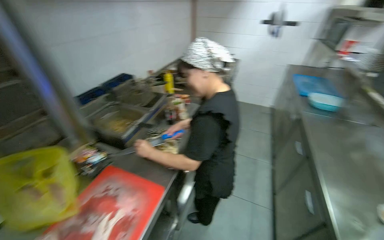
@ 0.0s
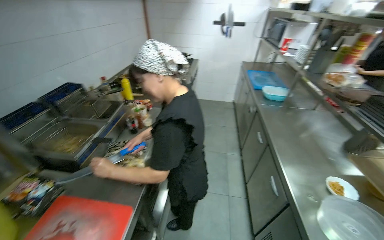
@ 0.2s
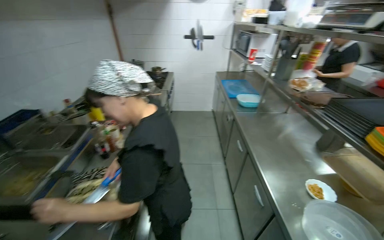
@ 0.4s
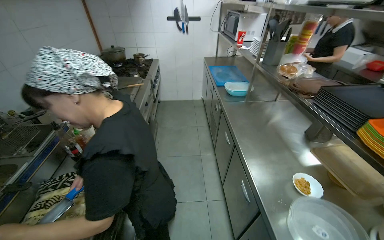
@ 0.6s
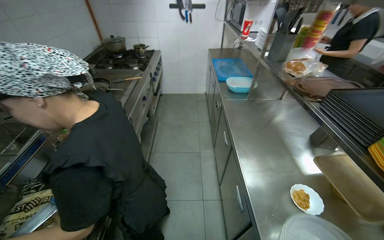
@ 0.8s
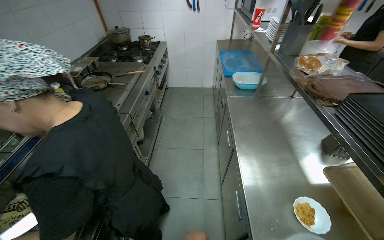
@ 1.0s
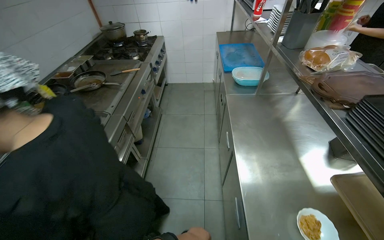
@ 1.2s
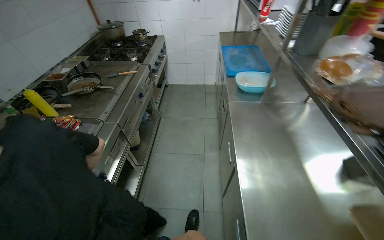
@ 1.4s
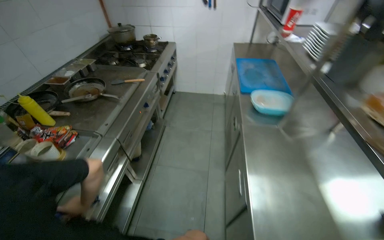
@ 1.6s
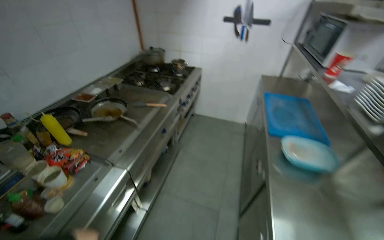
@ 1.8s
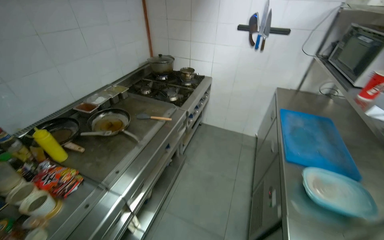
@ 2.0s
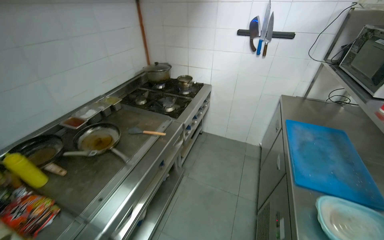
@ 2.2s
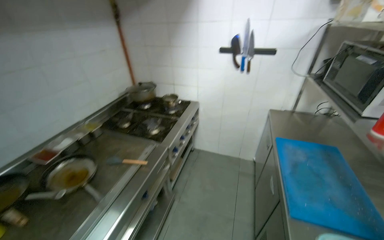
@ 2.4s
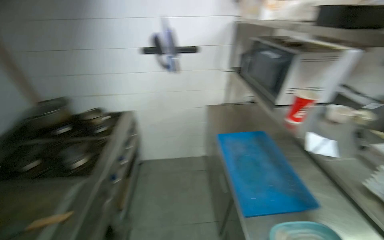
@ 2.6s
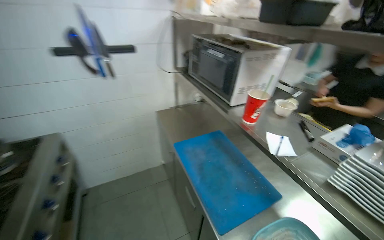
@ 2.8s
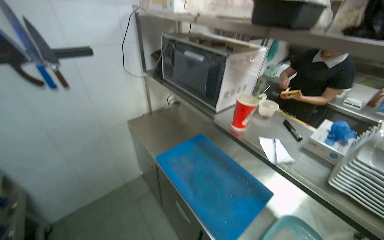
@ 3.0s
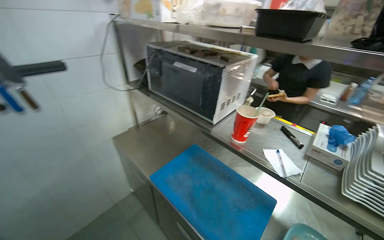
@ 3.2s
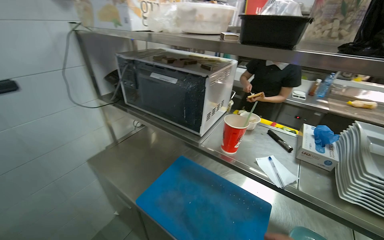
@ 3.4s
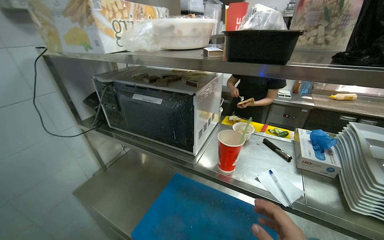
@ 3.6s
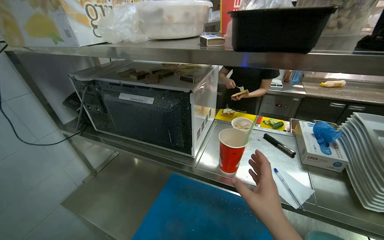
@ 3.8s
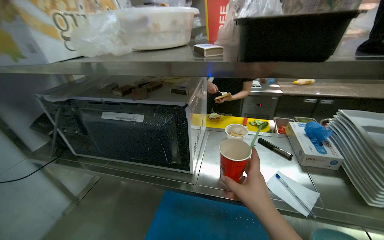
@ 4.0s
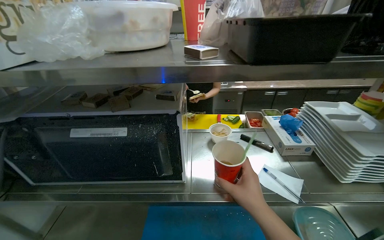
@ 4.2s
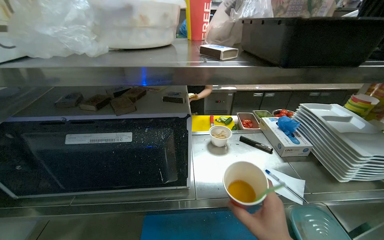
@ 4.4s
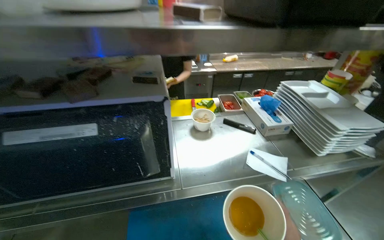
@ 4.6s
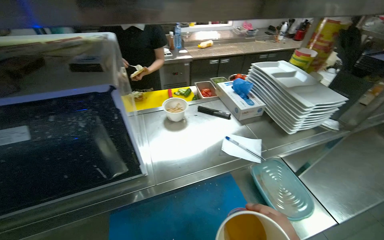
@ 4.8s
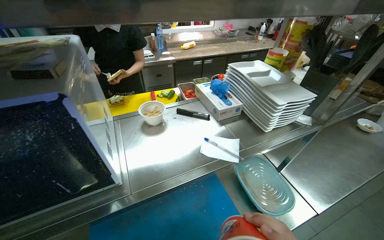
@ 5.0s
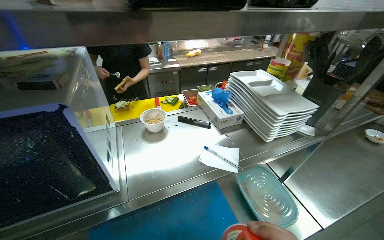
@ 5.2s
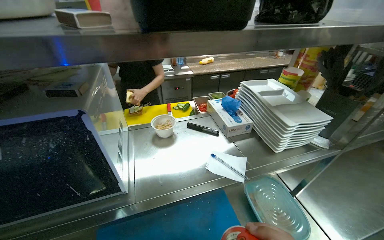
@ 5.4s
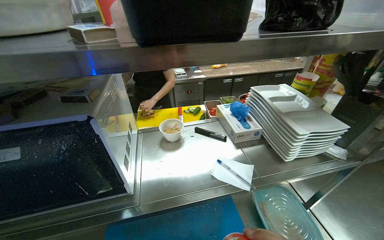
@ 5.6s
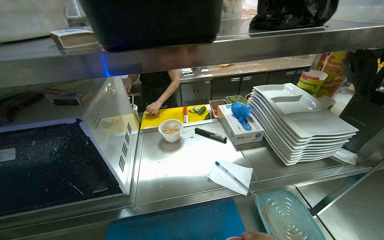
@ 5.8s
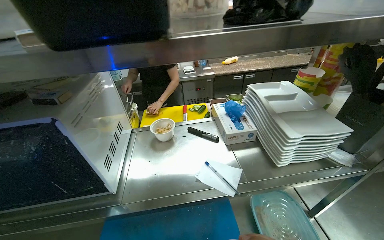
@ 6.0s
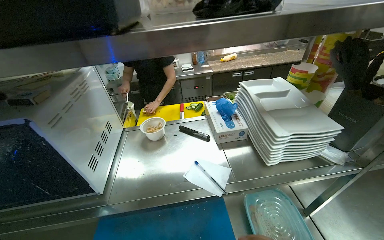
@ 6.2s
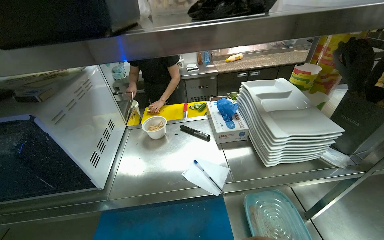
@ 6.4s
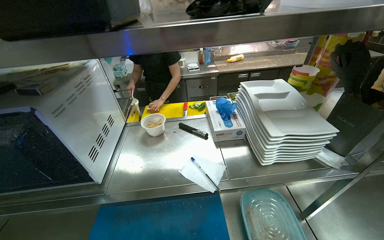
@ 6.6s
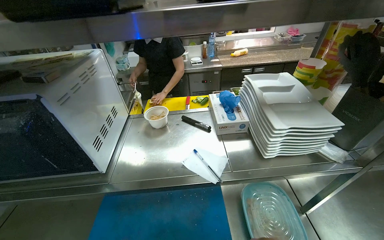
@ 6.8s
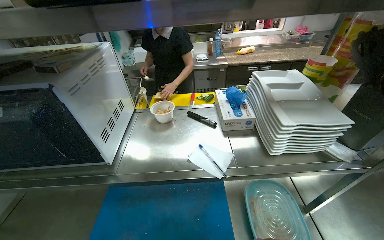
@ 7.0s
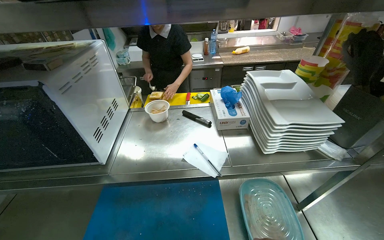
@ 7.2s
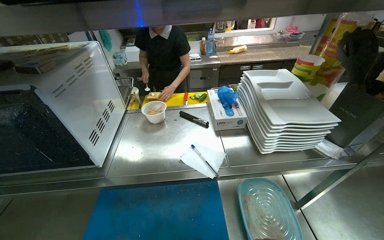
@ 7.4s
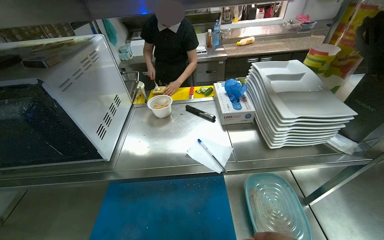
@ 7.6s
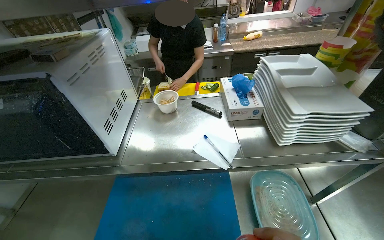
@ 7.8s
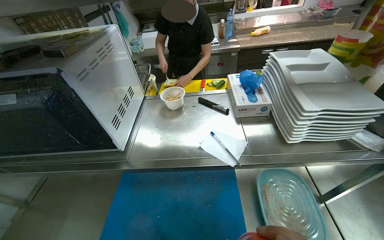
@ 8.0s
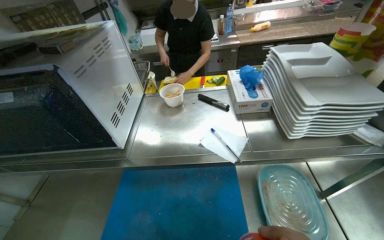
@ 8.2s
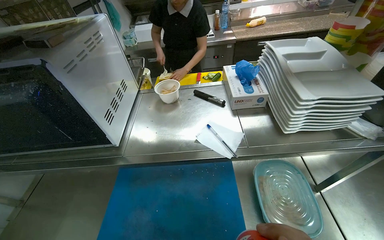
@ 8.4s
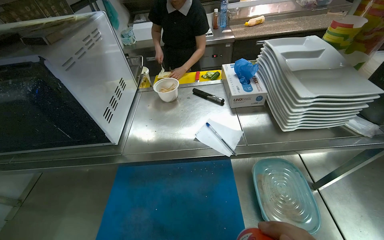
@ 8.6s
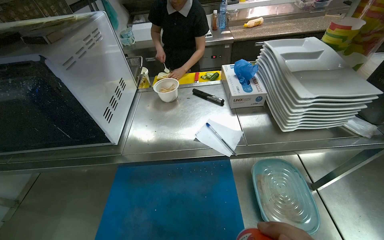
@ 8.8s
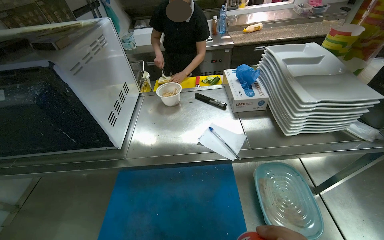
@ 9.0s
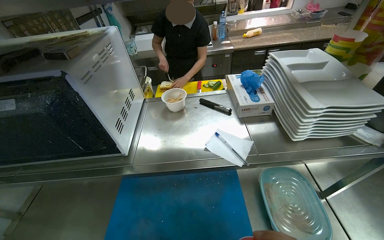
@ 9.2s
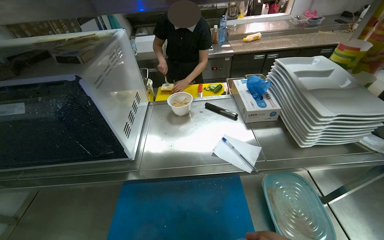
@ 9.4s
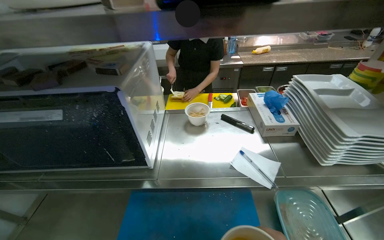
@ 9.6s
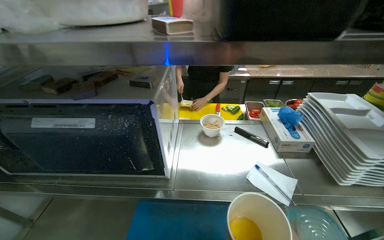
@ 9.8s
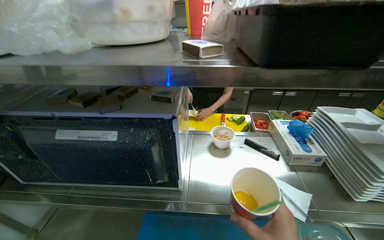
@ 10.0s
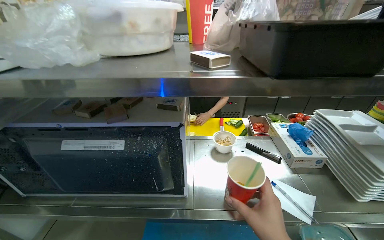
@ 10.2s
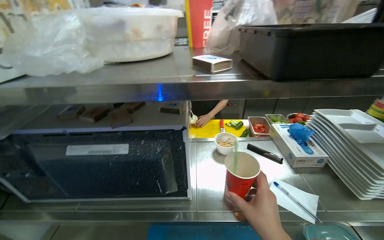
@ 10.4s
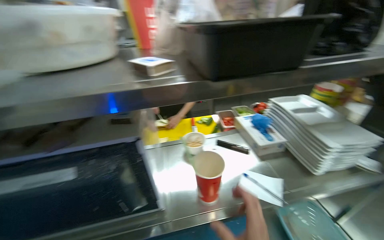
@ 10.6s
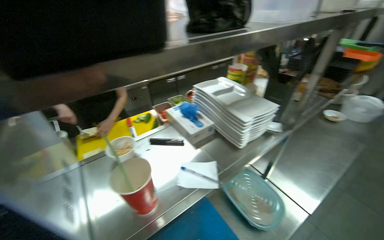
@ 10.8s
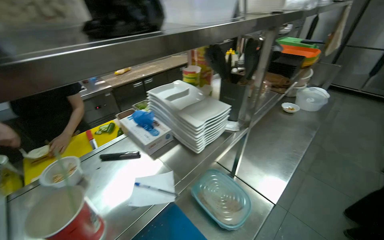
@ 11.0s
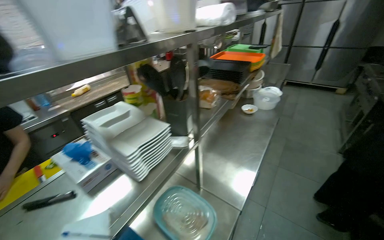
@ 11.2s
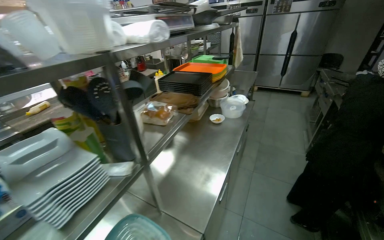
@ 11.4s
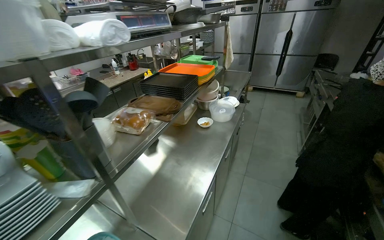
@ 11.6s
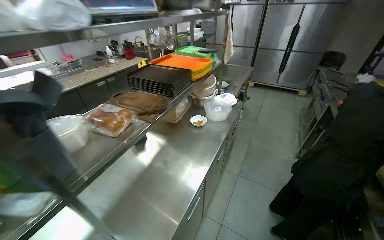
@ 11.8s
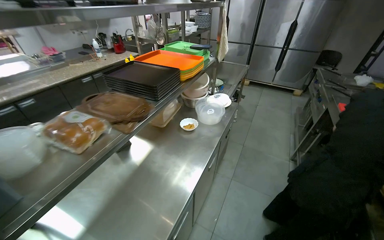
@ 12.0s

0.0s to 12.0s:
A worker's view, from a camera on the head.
Job: preparing food.
The whole recording: Cutting chicken on cutting board. The worker removes chicken from a bag and cuts it into pieces on a red cutting board.
0.0s to 1.6s: The camera is carried approximately 80 cm.
1.6s to 3.0s: The camera travels roughly 1 m. The head rotates about 45 degrees to the right.
3.0s to 4.4s: The wearer moves some 50 cm. The wearer looks roughly 55 degrees further to the right.
9.0s to 10.4s: The view tilts about 15 degrees upward.
10.4s to 12.0s: The head travels roughly 80 cm. The wearer looks about 65 degrees further to the right.

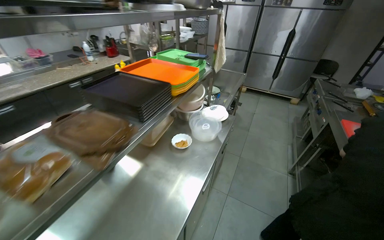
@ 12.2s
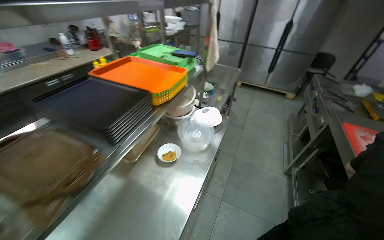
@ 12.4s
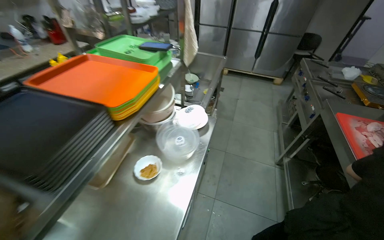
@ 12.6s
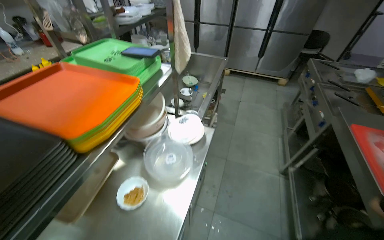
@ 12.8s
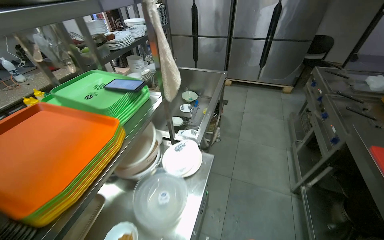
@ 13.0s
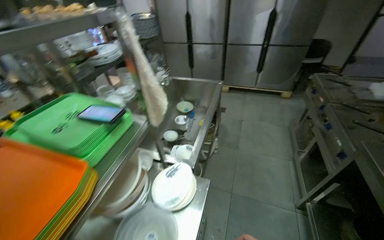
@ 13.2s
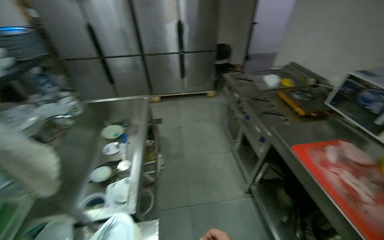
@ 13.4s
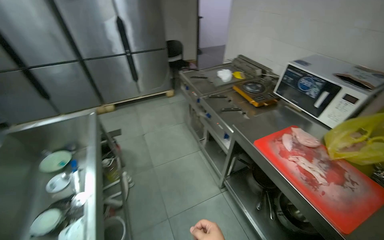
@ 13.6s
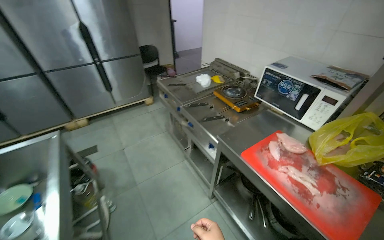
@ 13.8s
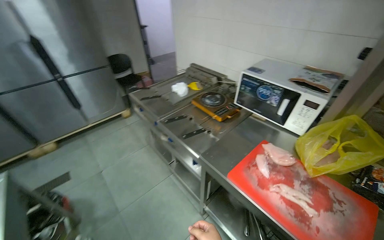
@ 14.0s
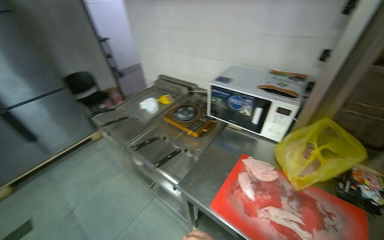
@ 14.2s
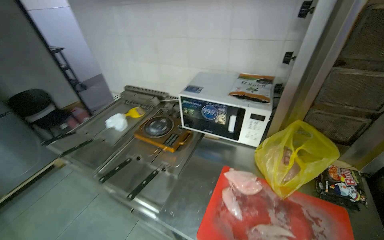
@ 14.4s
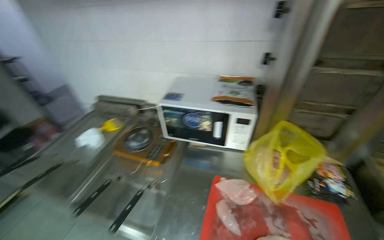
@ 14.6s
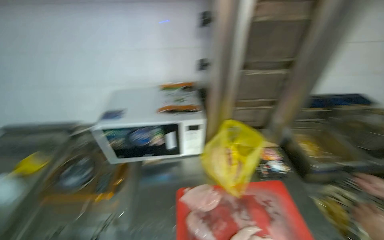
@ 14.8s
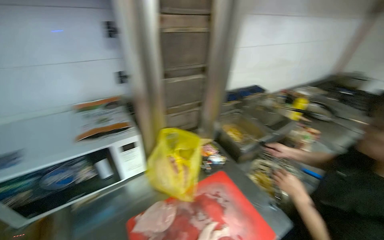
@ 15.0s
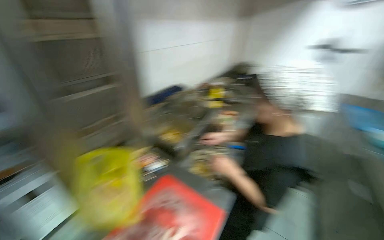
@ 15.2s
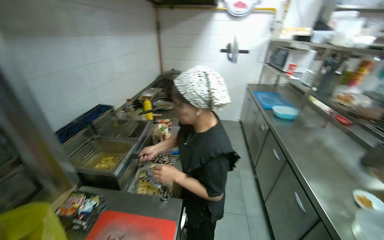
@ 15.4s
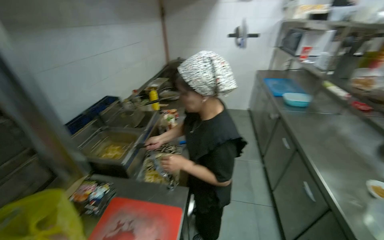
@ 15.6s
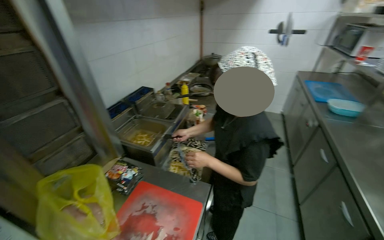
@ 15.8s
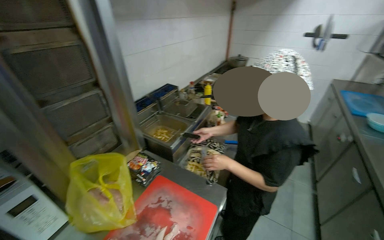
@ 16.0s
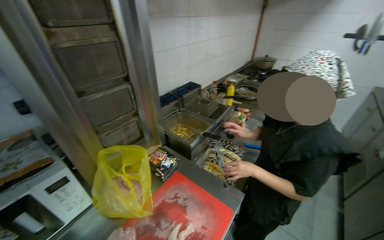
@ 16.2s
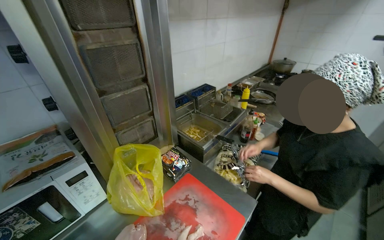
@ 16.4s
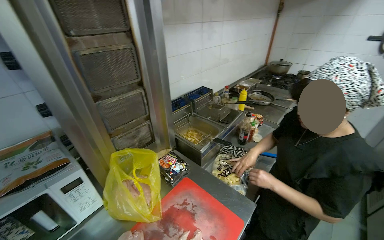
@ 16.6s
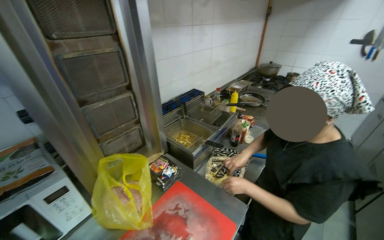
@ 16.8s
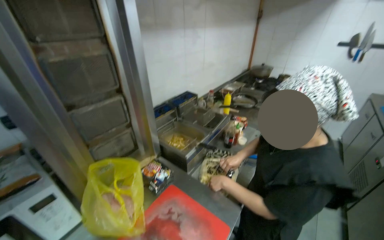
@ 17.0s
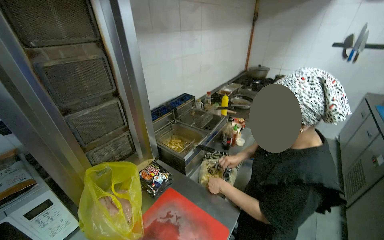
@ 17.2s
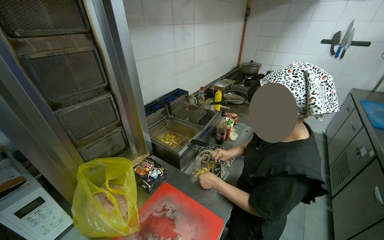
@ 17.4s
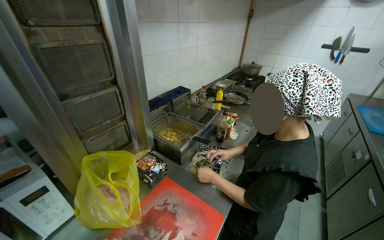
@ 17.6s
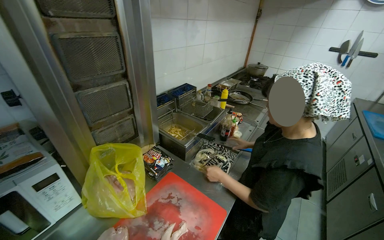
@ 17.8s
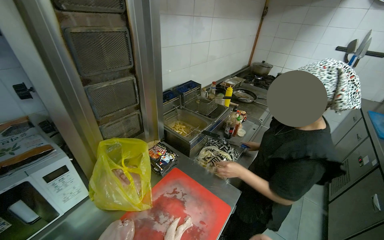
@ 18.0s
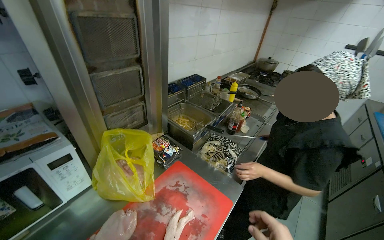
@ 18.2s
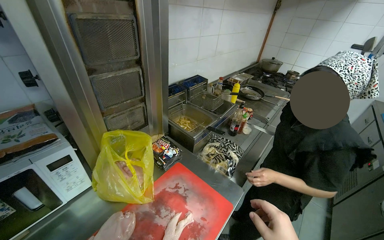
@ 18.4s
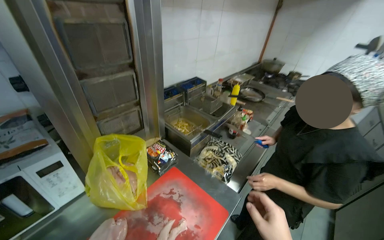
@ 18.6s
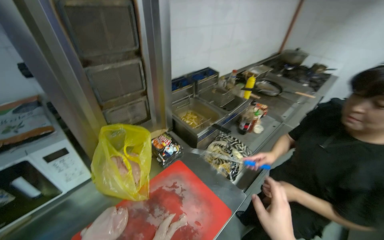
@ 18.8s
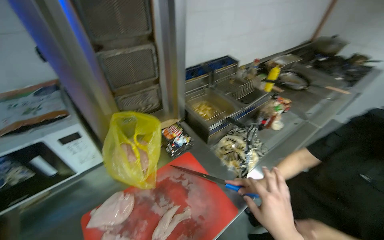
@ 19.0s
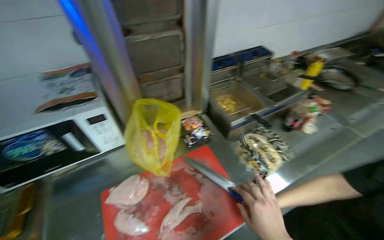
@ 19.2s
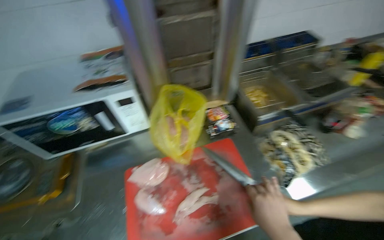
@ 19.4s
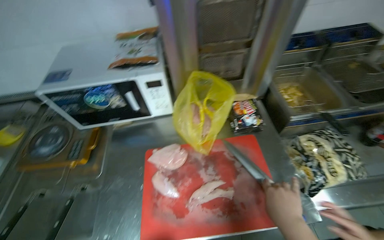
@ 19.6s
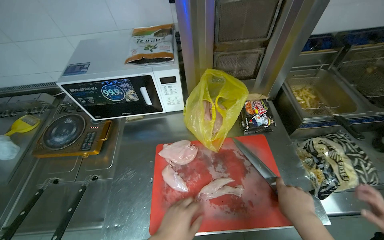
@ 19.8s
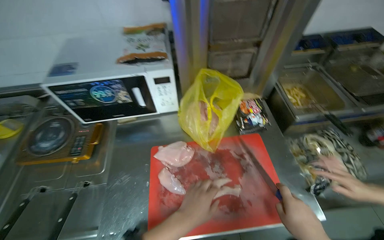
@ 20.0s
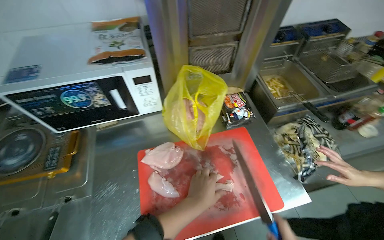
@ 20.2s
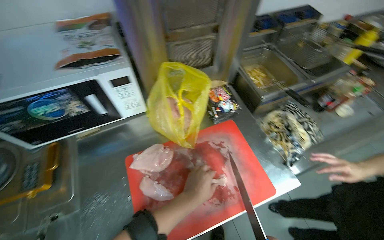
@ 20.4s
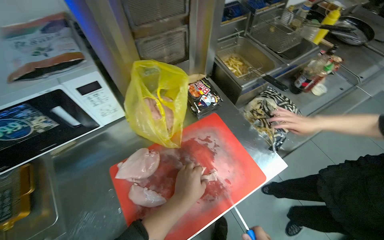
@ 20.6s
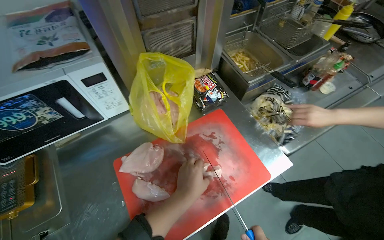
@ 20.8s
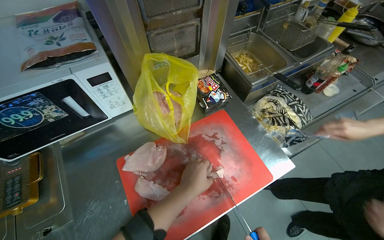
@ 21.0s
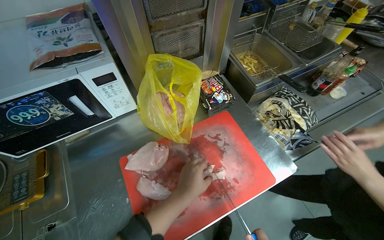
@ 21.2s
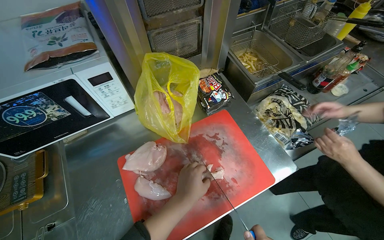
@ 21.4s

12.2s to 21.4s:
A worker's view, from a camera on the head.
Job: preparing food.
The whole recording: Cutting chicken on cutting board. The worker removes chicken from a bag and cuts it into pieces on a red cutting board.
12.2s to 13.8s: The wearer moves about 1 m. The wearer's head swings some 60 degrees to the right.
13.8s to 15.2s: The camera is carried approximately 50 cm. The wearer's head swings about 110 degrees to the right.
18.4s to 19.8s: The wearer's head swings approximately 45 degrees to the left. The view tilts about 20 degrees downward.
19.8s to 21.4s: The head rotates about 25 degrees to the right.
